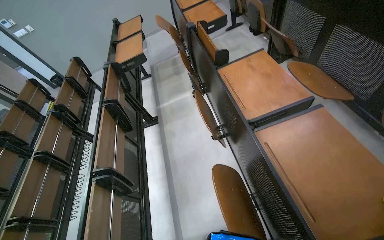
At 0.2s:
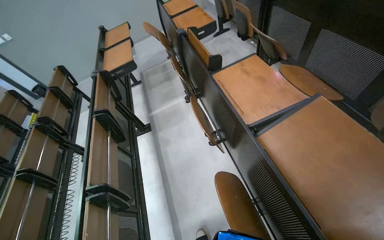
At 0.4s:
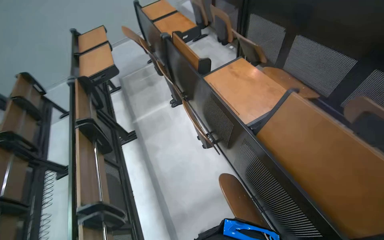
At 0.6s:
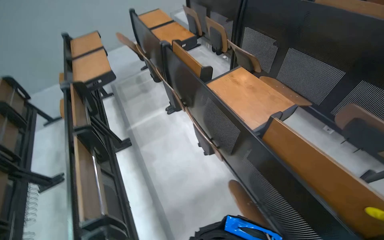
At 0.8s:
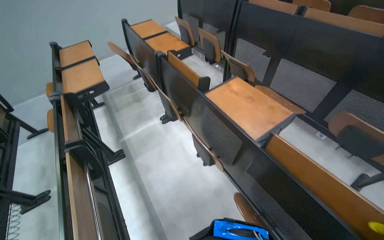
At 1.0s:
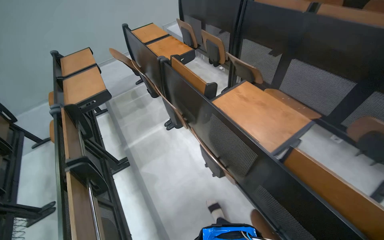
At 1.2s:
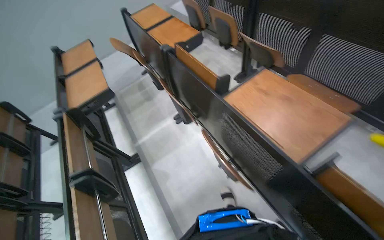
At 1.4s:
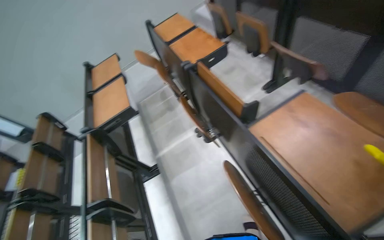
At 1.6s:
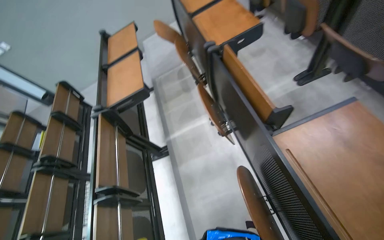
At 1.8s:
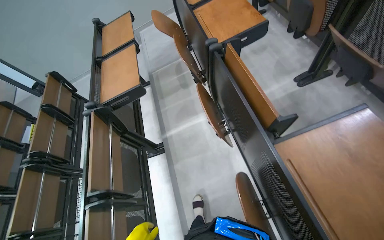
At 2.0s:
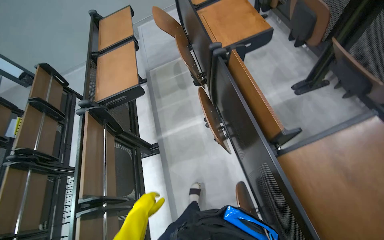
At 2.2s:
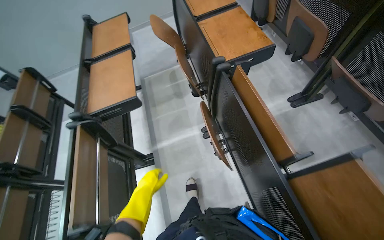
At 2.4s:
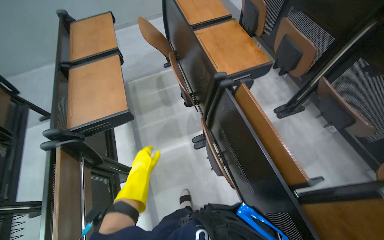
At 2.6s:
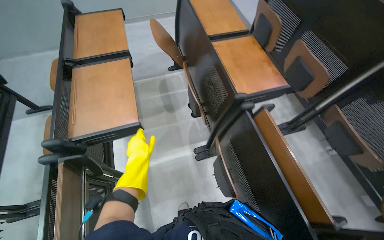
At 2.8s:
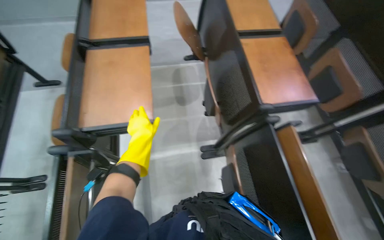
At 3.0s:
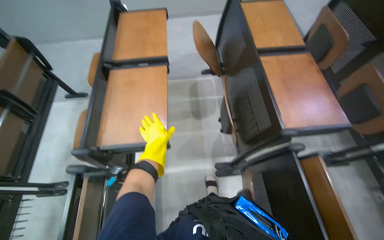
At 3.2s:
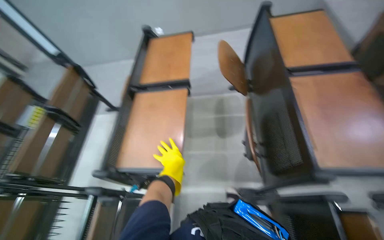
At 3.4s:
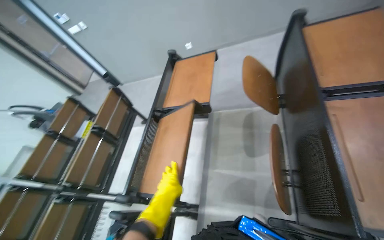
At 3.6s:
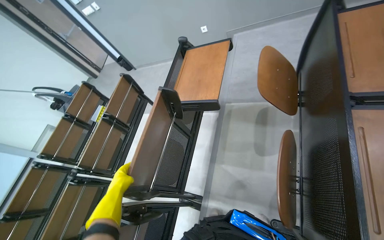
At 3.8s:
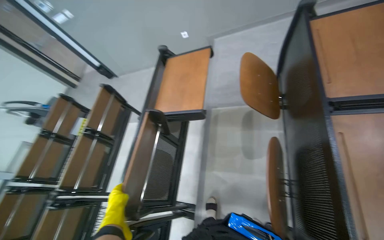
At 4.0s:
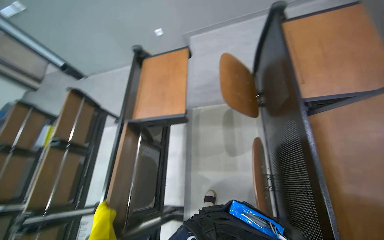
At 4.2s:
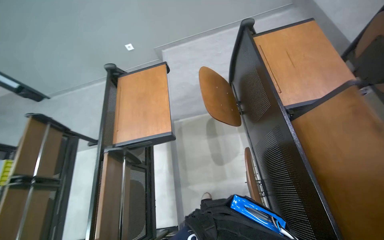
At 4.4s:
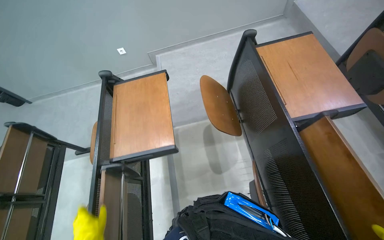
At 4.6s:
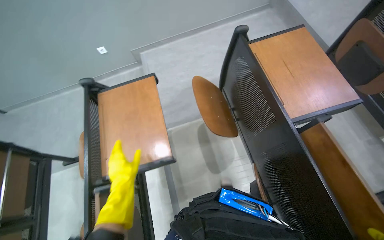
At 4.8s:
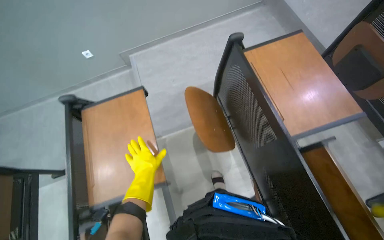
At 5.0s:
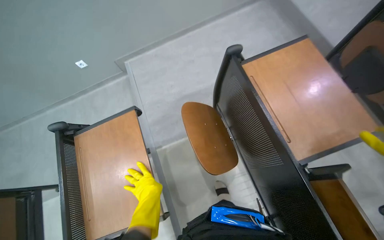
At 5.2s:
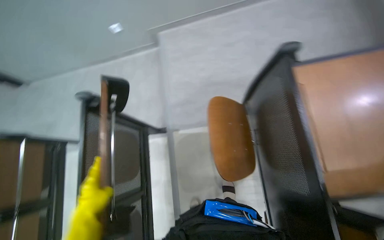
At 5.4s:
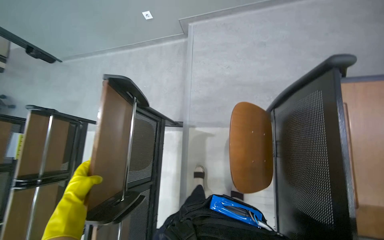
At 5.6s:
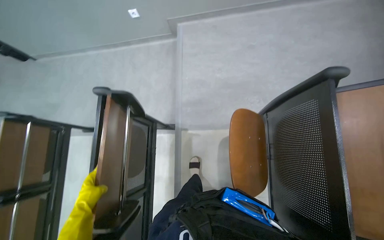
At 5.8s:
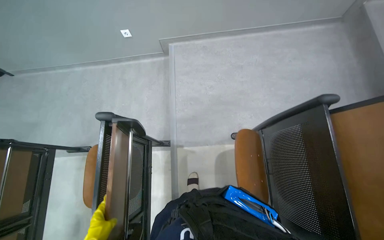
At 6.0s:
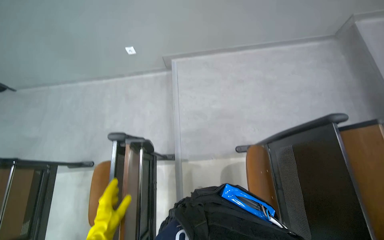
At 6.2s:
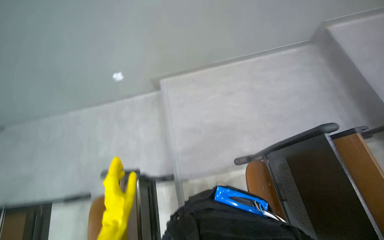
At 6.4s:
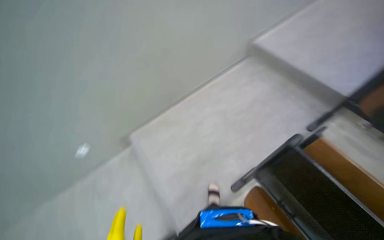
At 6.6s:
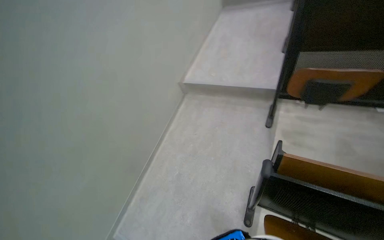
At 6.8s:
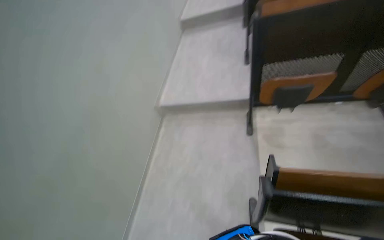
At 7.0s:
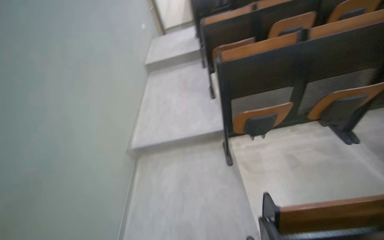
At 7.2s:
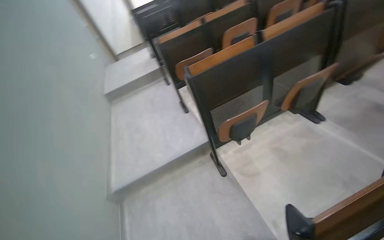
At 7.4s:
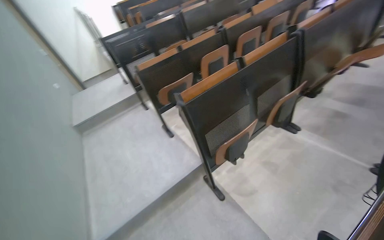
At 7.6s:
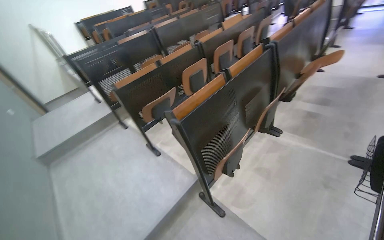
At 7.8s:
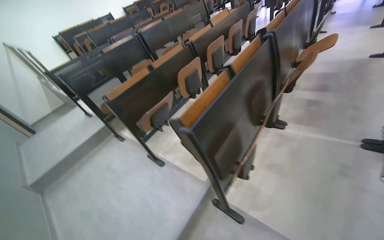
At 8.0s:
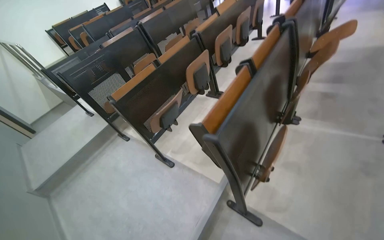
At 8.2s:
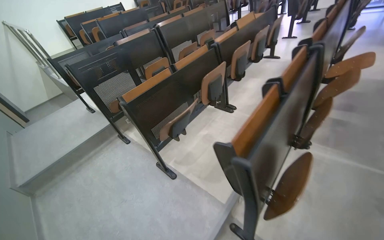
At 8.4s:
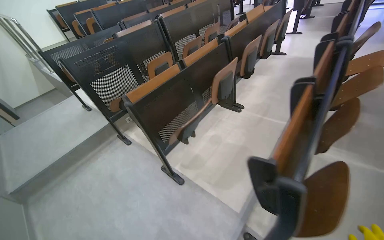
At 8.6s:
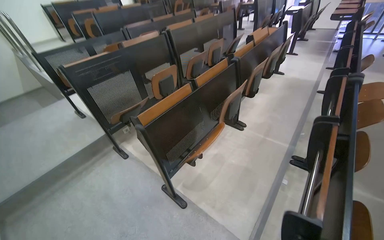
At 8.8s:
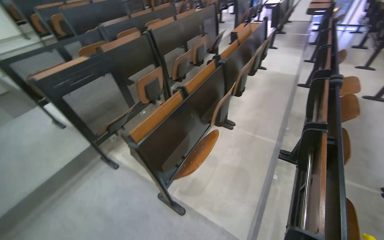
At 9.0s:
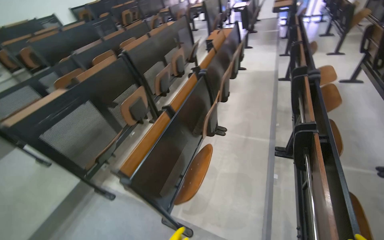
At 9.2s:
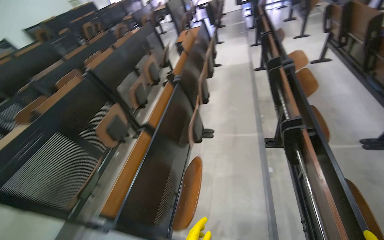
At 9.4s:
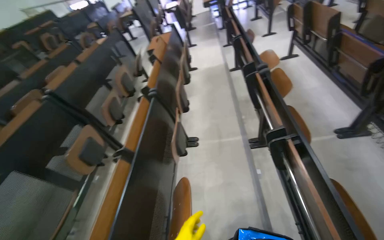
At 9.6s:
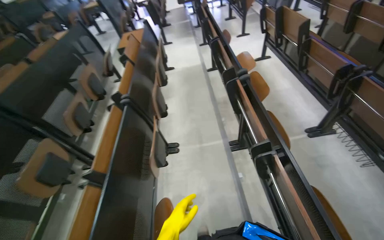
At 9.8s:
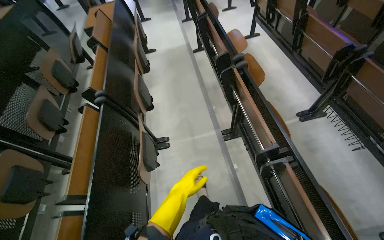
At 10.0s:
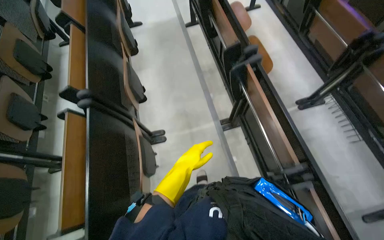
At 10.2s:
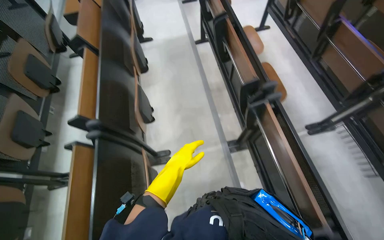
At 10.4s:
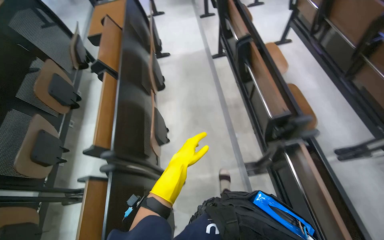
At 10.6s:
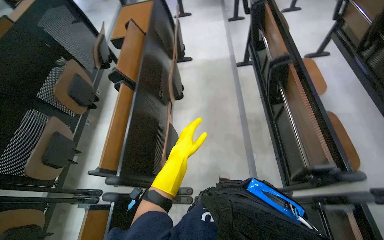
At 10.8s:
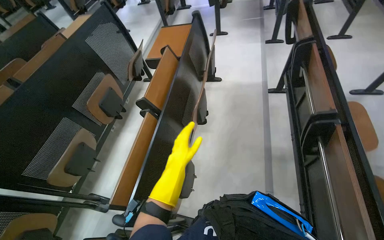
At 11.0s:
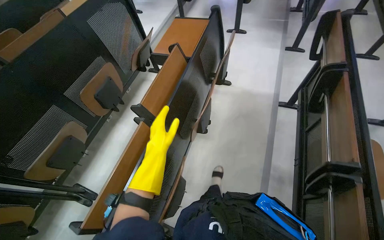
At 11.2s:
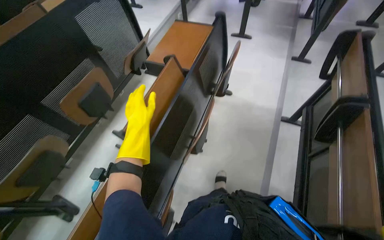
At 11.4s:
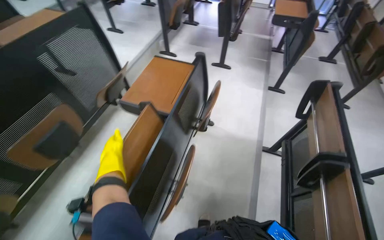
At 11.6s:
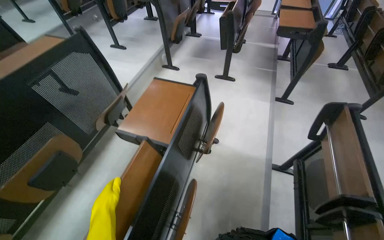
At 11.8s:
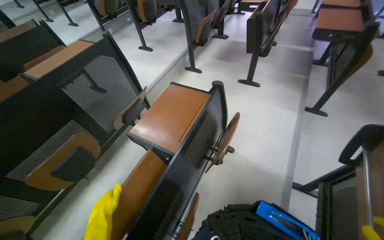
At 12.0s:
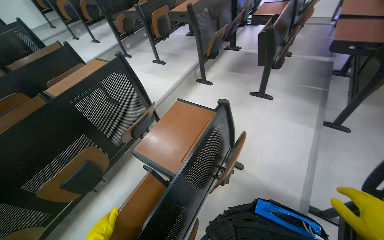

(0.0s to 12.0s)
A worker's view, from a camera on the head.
Job: organizing items.
The whole recording: Adjusting lecture hall chairs. The worker walks through the lecture hall, pushing down the foldable desks of the chairs.
0.0s - 1.6s: The wearer moves roughly 70 cm.
1.6s - 3.0s: The camera is carried roughly 70 cm.
3.0s - 4.4s: The head travels some 50 cm.
4.4s - 6.0s: The camera is carried approximately 60 cm.
6.0s - 7.6s: The wearer moves approximately 90 cm. The wearer looks about 125 degrees further to the right. The view tilts roughly 60 degrees upward.
7.6s - 9.0s: The head travels about 90 cm. The head turns to the right by some 20 degrees.
9.0s - 10.4s: The wearer moves about 1 m. The wearer's head swings roughly 30 degrees to the right.
10.4s - 12.0s: The camera travels approximately 1.5 m. The head rotates roughly 40 degrees to the left.

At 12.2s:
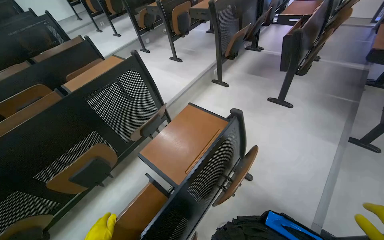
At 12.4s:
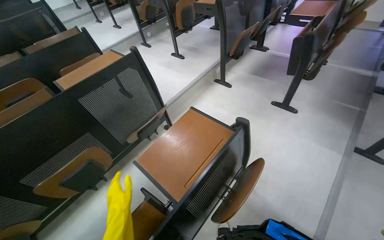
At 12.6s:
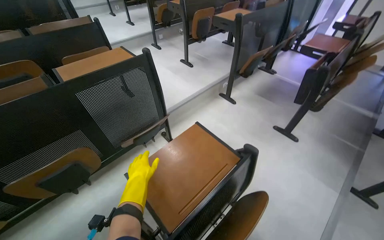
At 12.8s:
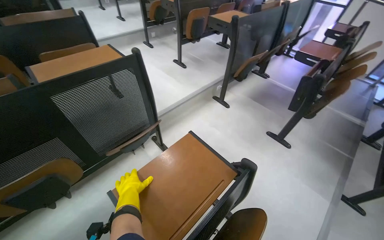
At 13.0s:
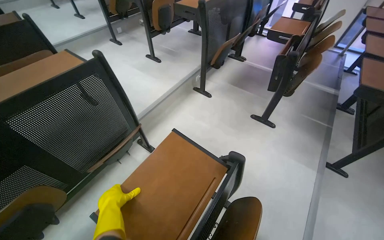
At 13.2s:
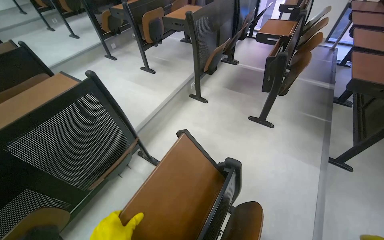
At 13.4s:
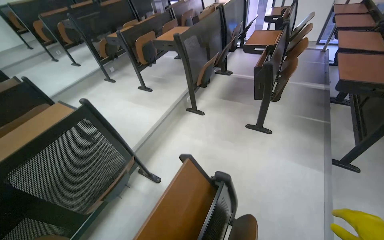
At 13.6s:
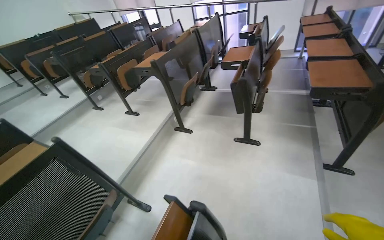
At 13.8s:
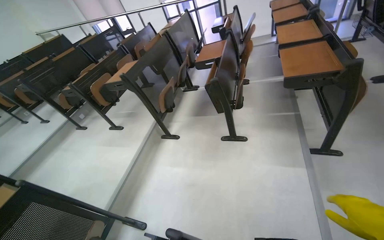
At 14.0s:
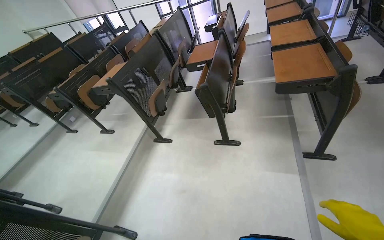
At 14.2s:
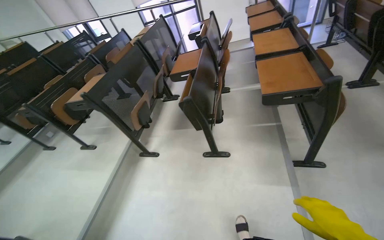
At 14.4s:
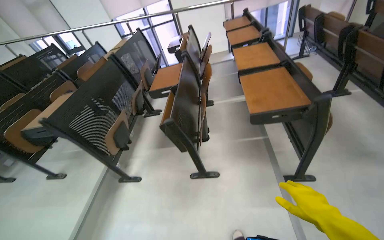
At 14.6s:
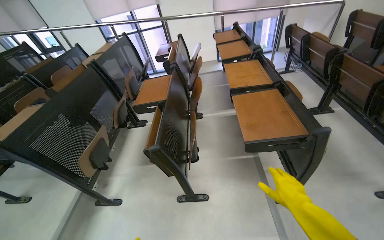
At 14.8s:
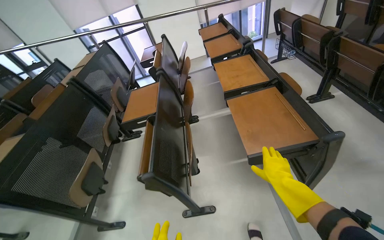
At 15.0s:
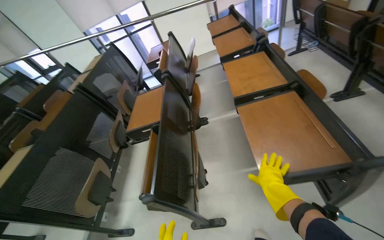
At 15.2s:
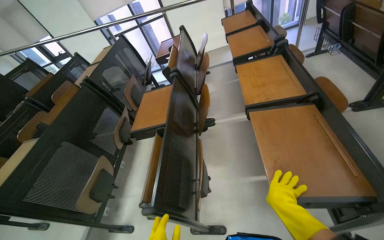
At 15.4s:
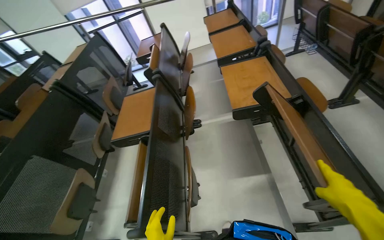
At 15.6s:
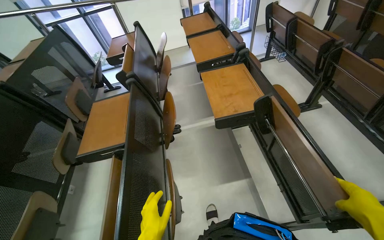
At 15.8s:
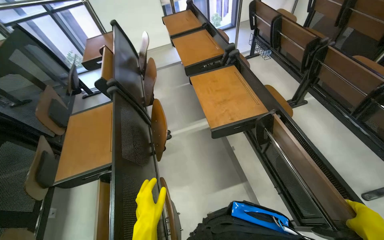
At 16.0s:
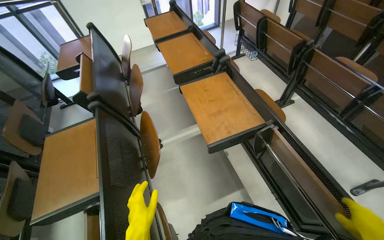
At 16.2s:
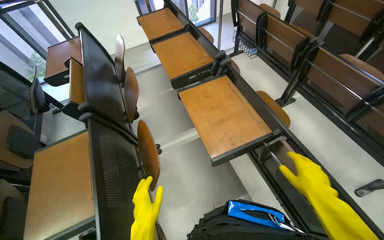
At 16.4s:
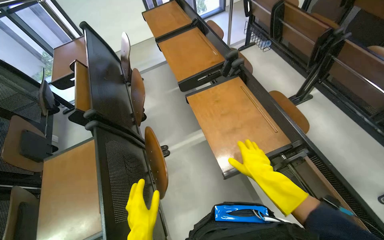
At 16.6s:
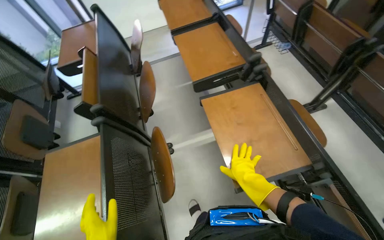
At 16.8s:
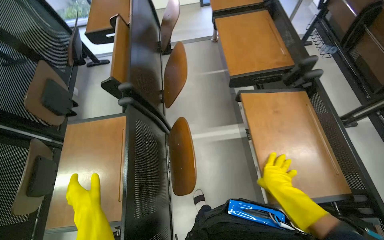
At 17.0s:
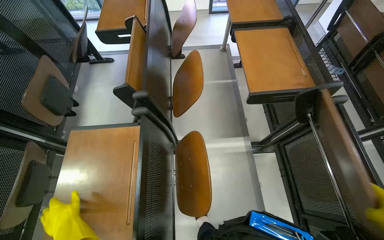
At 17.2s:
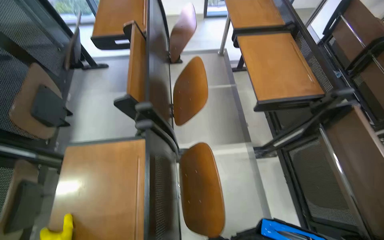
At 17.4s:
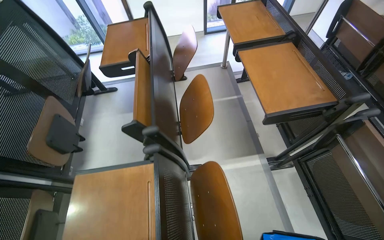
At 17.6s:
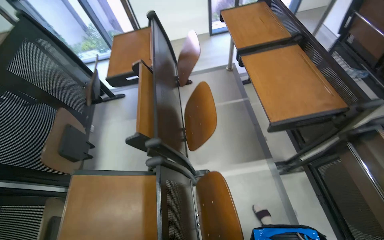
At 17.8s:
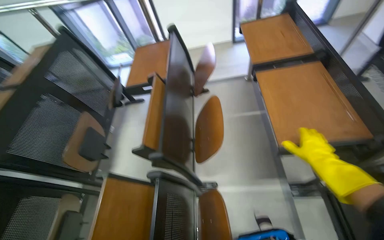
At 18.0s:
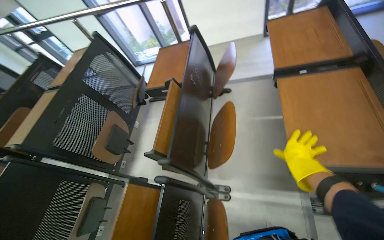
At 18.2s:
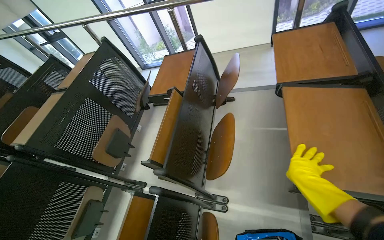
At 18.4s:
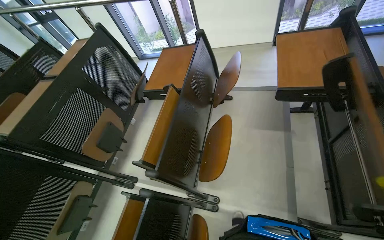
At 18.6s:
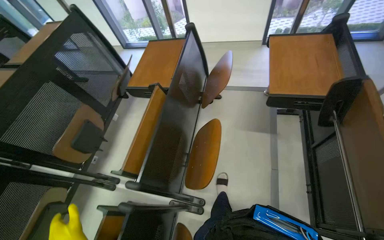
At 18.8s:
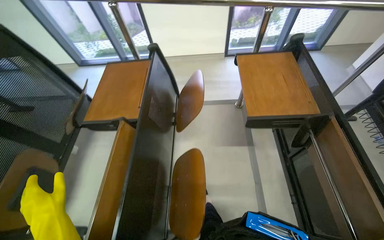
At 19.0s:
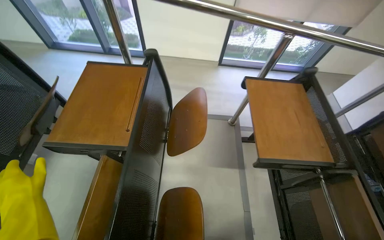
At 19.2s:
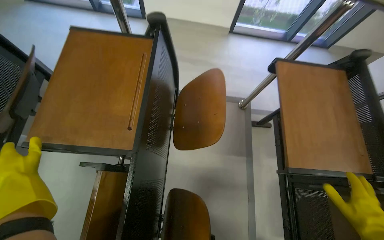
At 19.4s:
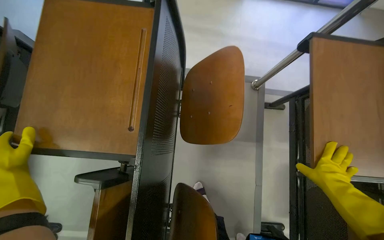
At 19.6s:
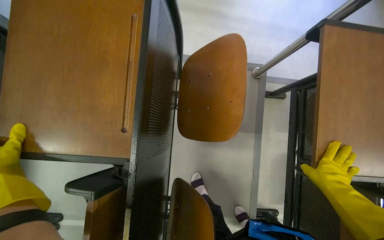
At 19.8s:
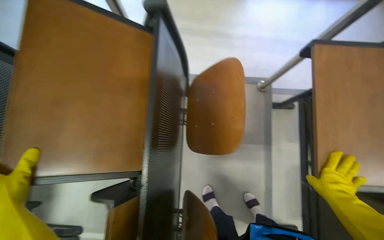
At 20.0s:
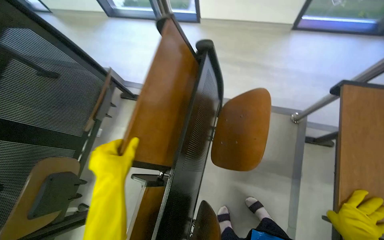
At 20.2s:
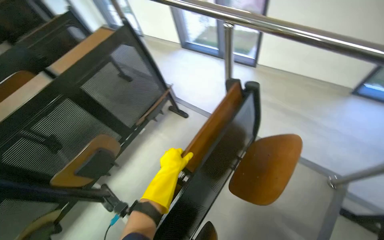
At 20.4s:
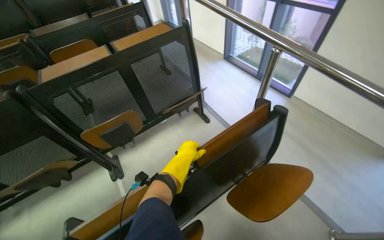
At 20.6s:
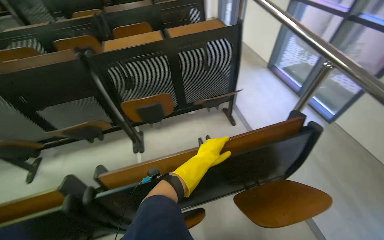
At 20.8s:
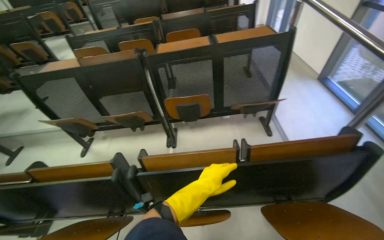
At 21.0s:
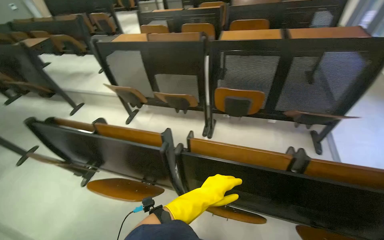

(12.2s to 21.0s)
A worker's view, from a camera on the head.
Job: organizing items.
The whole recording: Adjusting lecture hall chairs. The worker walks through the lecture hall, pushing down the foldable desks of the chairs.
12.2s - 13.6s: The camera travels roughly 40 cm.
13.6s - 15.2s: The head travels roughly 1 m. The head turns to the right by about 20 degrees.
15.2s - 16.6s: The camera travels about 70 cm. The view swings some 20 degrees to the right.
16.6s - 18.0s: The wearer moves approximately 40 cm. The wearer's head swings approximately 25 degrees to the left.
18.0s - 19.6s: The camera travels approximately 90 cm. The view swings roughly 25 degrees to the right. The wearer looks about 30 degrees further downward.
19.6s - 21.0s: The camera is carried some 60 cm. The head turns to the left by about 105 degrees. The view tips upward by some 25 degrees.
